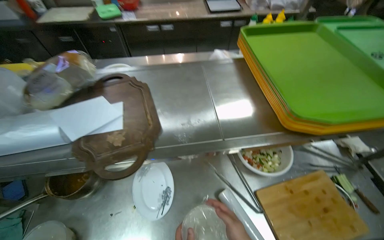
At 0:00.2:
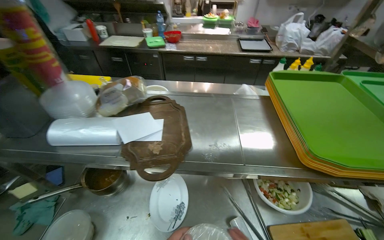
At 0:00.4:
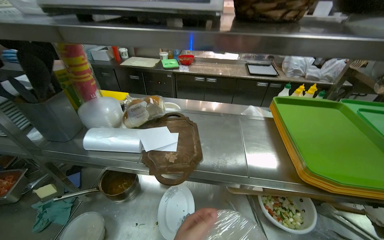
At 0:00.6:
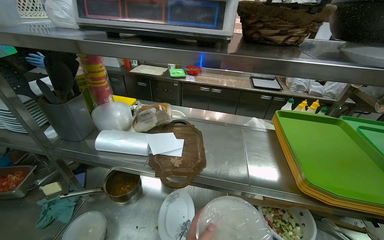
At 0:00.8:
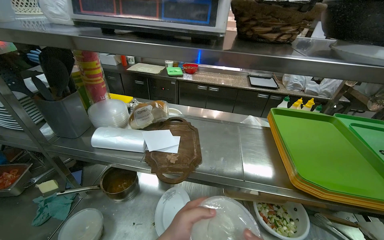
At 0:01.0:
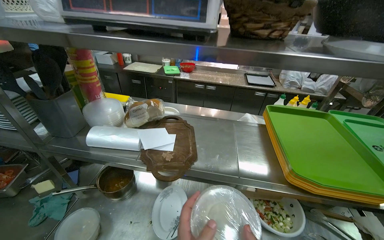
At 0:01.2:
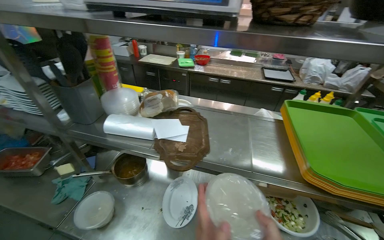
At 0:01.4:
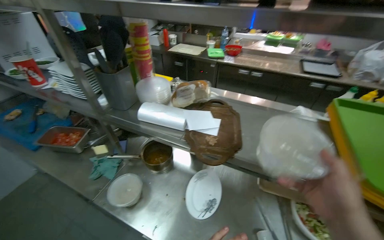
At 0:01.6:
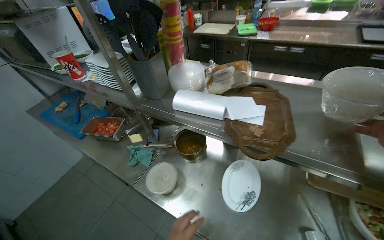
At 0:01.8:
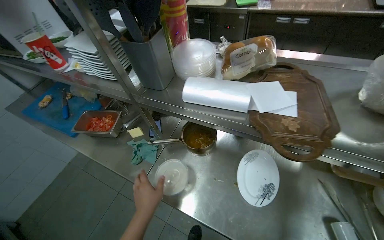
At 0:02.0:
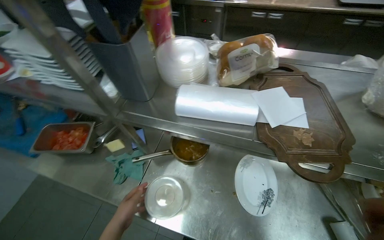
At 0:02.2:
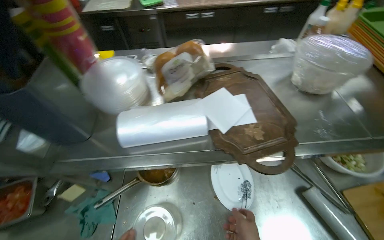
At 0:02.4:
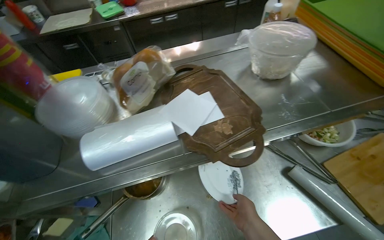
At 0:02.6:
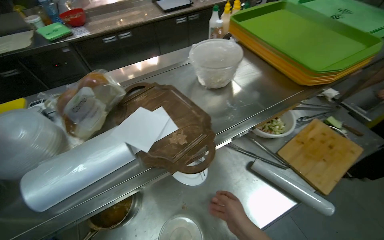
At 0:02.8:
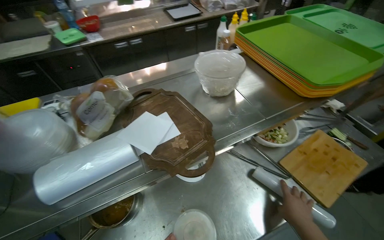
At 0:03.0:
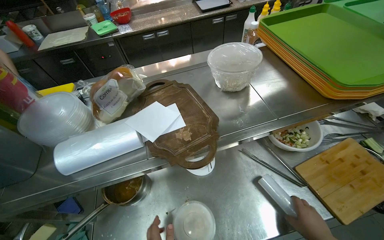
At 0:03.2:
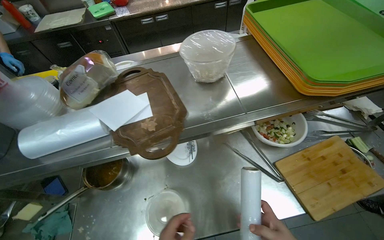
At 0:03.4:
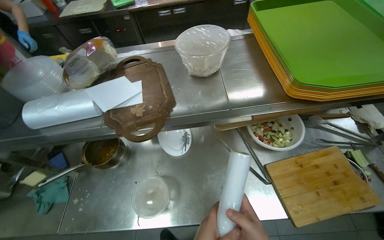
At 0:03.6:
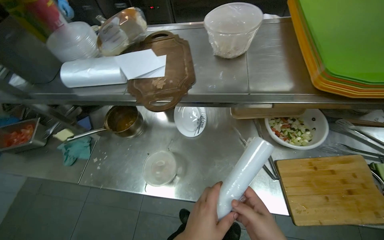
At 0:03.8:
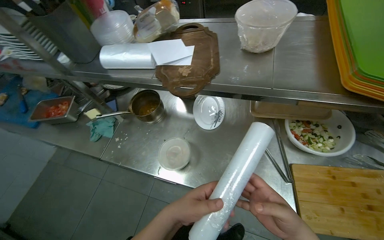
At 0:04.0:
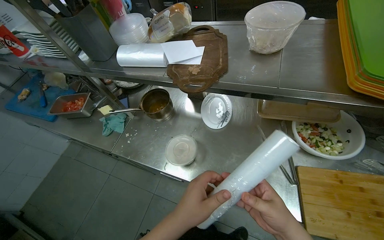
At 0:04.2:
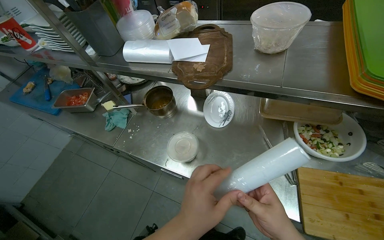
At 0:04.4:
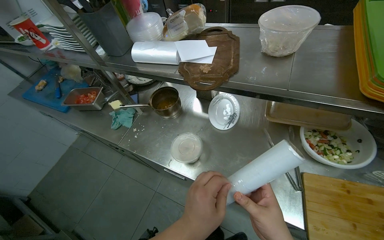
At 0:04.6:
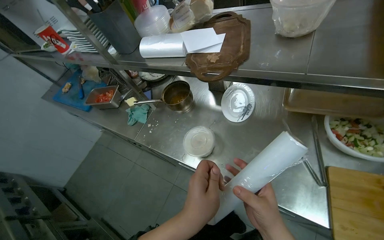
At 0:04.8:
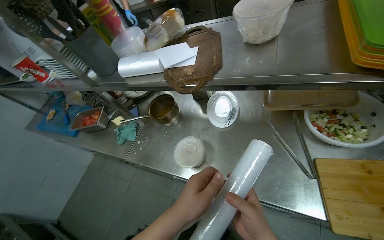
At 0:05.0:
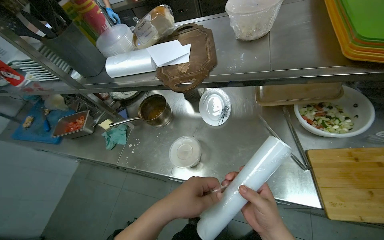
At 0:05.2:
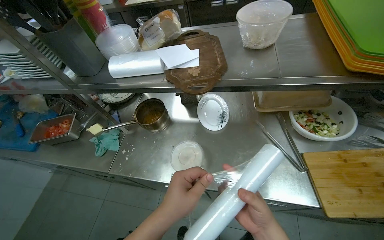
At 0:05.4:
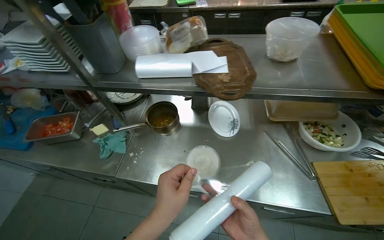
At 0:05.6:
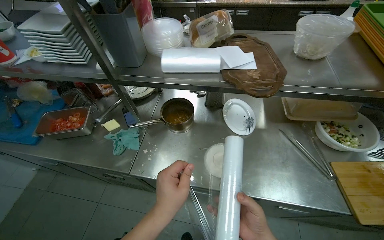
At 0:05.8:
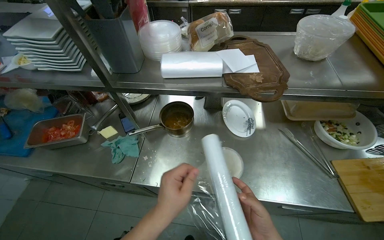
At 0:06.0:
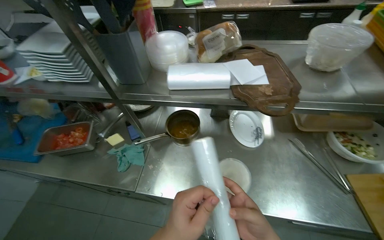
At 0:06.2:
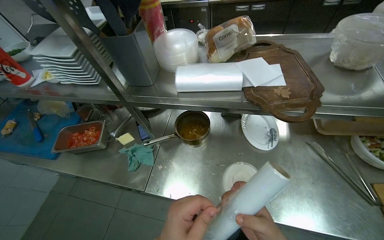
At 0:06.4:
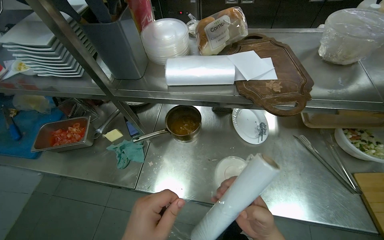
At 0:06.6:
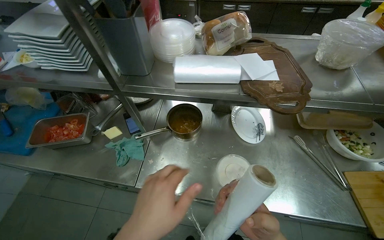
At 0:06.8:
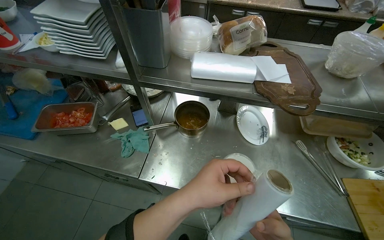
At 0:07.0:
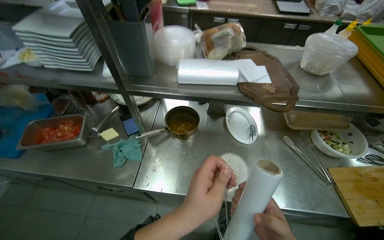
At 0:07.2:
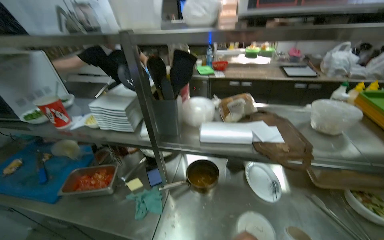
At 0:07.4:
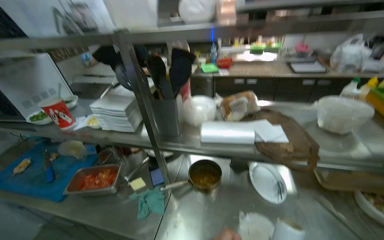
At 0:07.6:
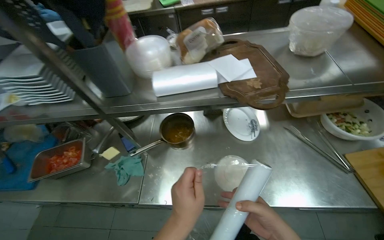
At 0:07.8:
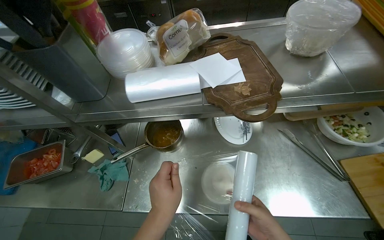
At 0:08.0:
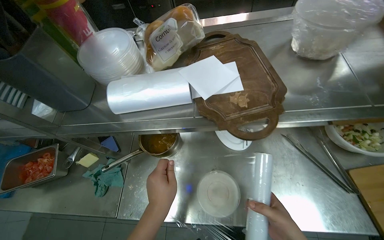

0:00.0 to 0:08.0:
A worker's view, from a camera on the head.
Job: preparing food.
The whole recording: Wrapping bowls with plastic film. The worker wraps multiple bowls with plastic film.
0:00.0 to 0:01.6: The head turns to the left by roughly 35 degrees.
0:01.6 to 0:03.2: The wearer looks approximately 40 degrees further to the right.
0:03.2 to 0:04.8: The wearer's head swings some 30 degrees to the left.
0:04.8 to 0:06.4: The camera is aimed some 15 degrees further to the right.
